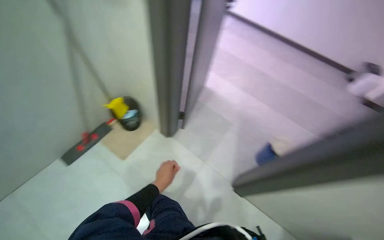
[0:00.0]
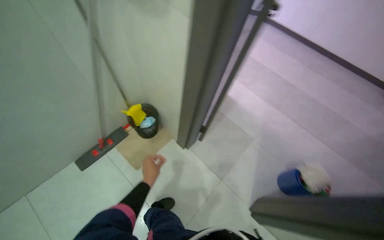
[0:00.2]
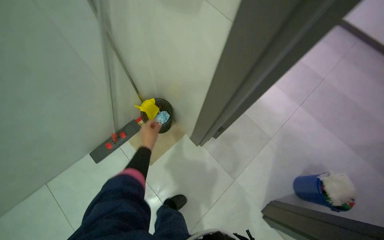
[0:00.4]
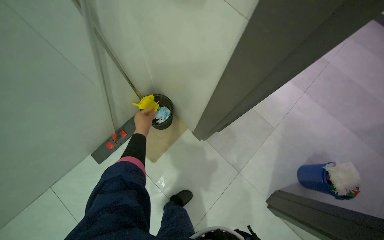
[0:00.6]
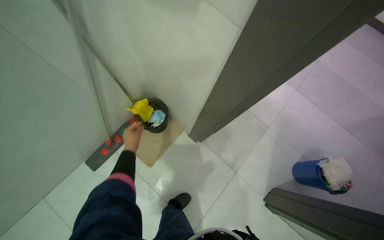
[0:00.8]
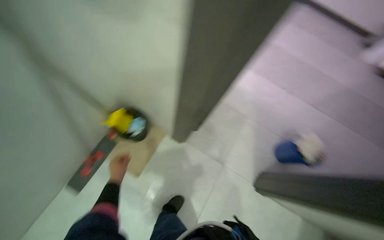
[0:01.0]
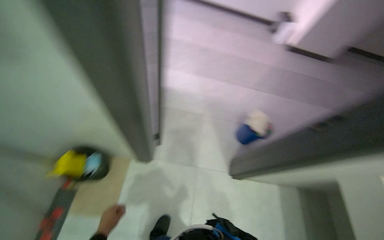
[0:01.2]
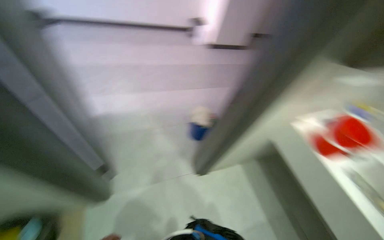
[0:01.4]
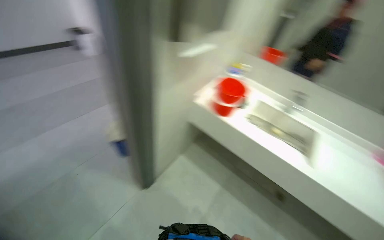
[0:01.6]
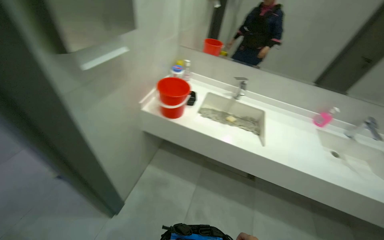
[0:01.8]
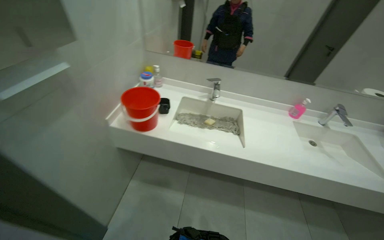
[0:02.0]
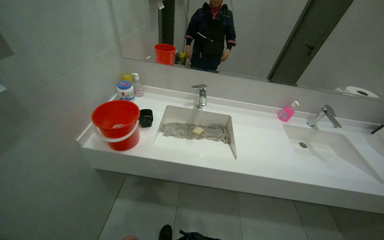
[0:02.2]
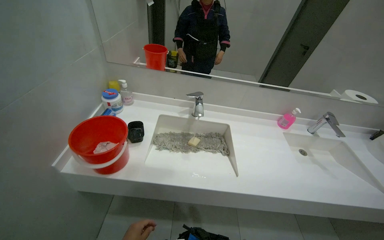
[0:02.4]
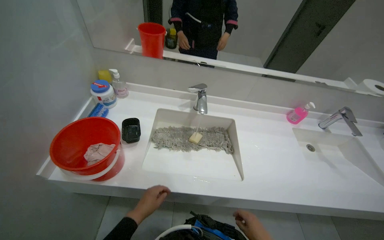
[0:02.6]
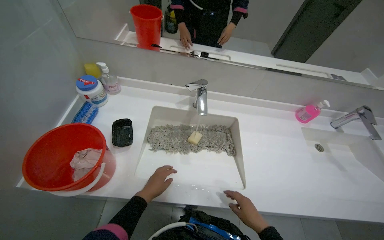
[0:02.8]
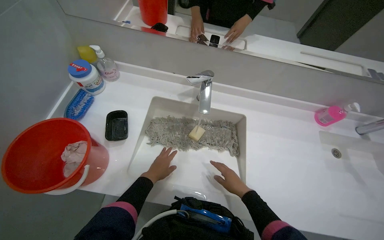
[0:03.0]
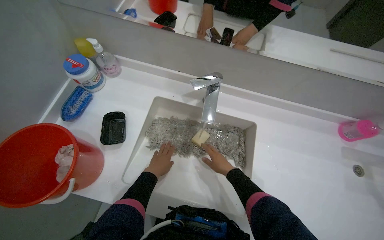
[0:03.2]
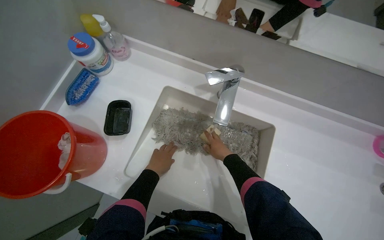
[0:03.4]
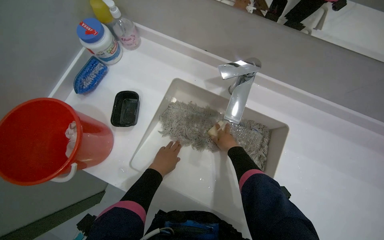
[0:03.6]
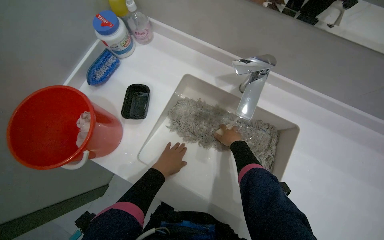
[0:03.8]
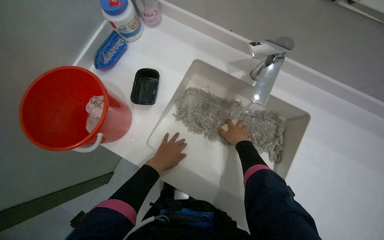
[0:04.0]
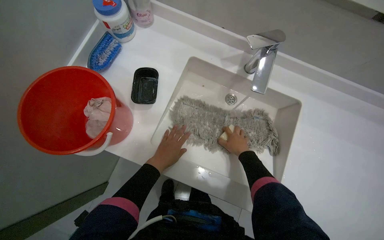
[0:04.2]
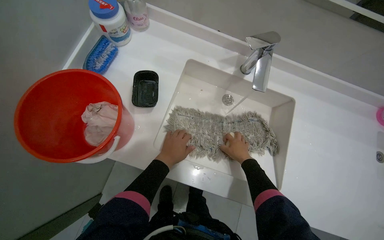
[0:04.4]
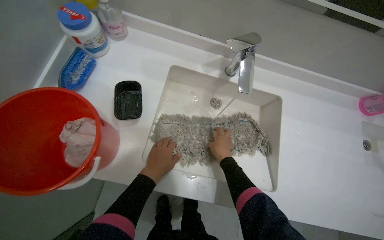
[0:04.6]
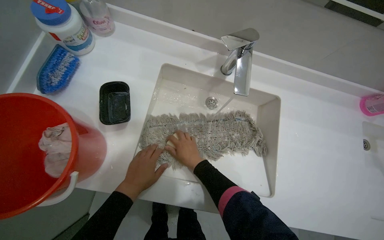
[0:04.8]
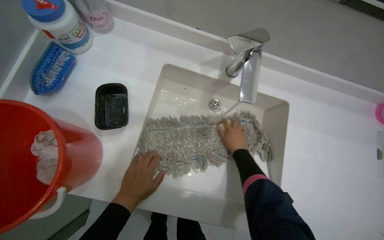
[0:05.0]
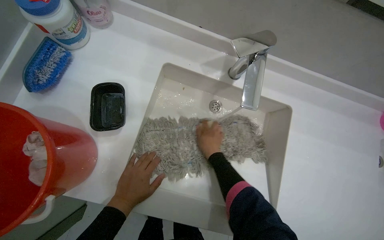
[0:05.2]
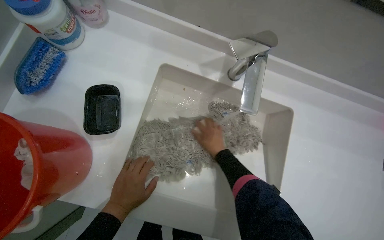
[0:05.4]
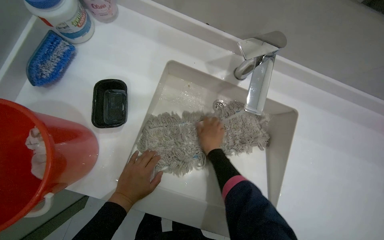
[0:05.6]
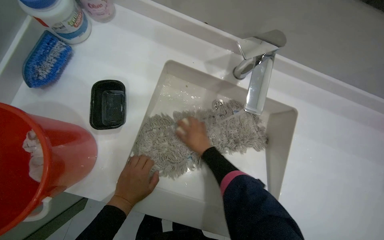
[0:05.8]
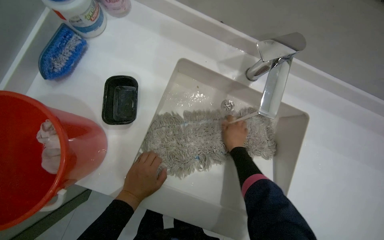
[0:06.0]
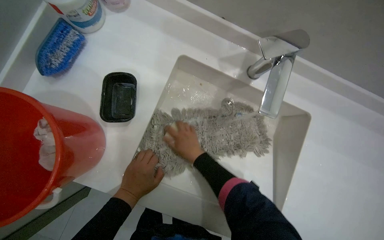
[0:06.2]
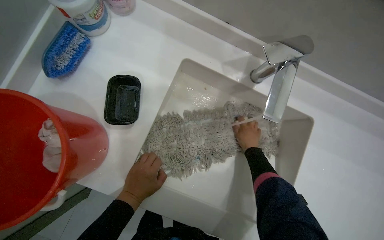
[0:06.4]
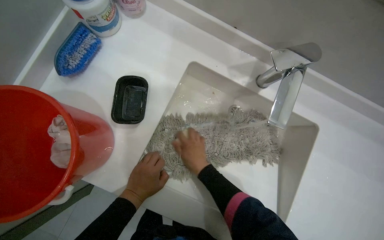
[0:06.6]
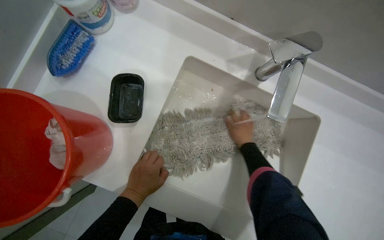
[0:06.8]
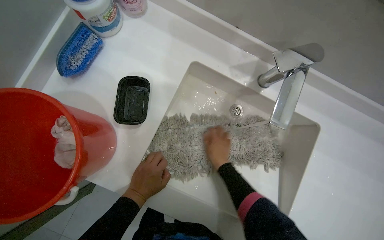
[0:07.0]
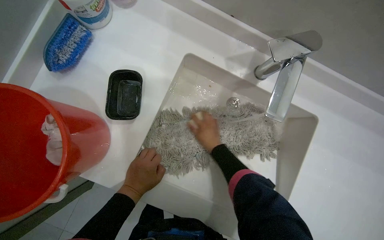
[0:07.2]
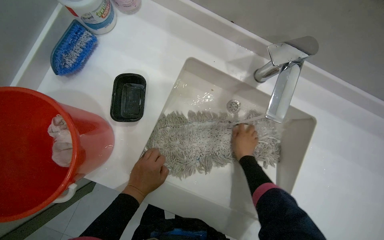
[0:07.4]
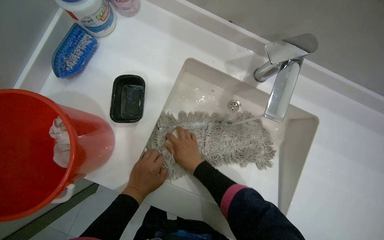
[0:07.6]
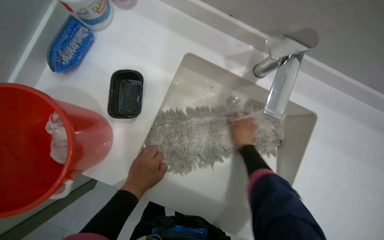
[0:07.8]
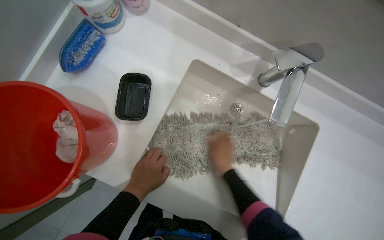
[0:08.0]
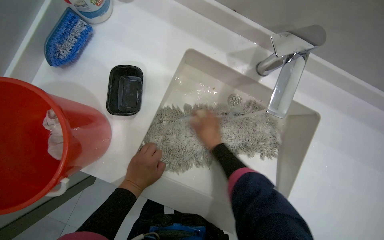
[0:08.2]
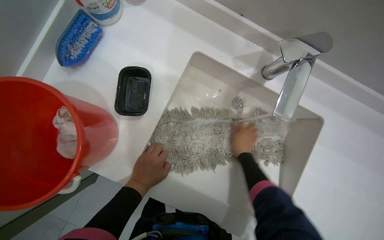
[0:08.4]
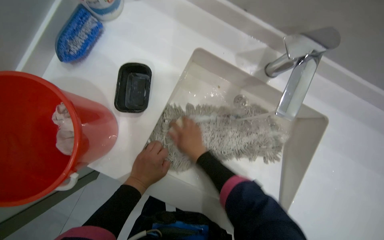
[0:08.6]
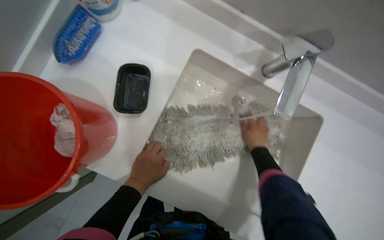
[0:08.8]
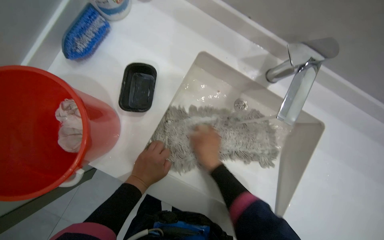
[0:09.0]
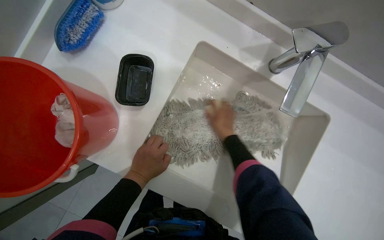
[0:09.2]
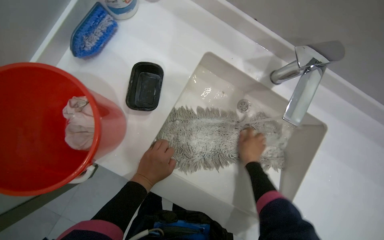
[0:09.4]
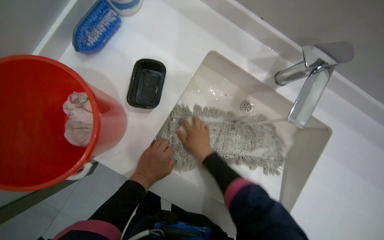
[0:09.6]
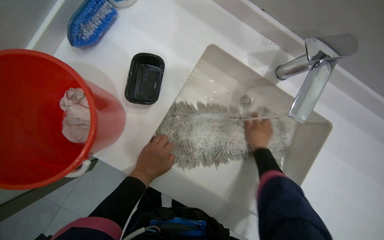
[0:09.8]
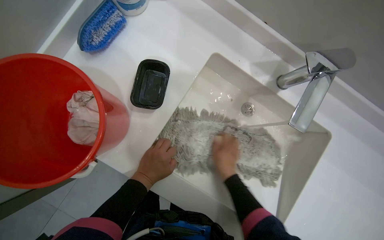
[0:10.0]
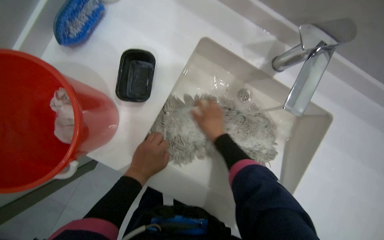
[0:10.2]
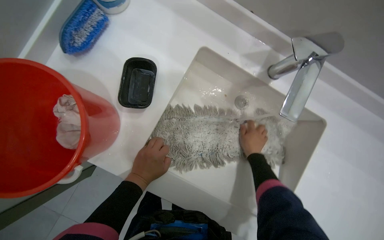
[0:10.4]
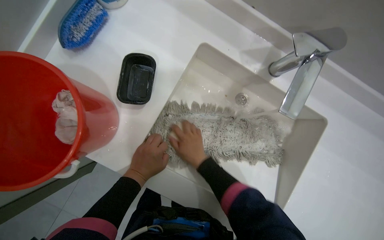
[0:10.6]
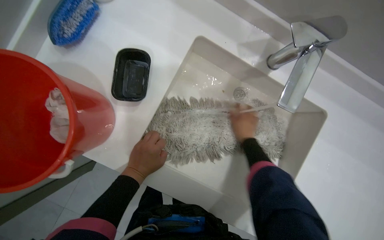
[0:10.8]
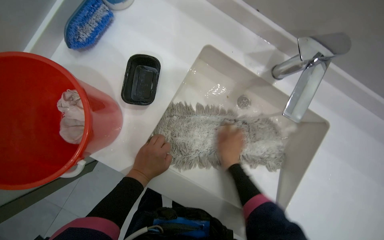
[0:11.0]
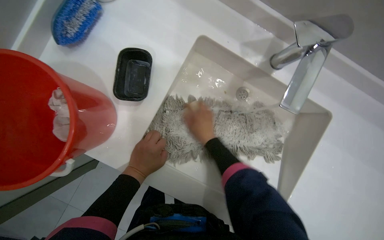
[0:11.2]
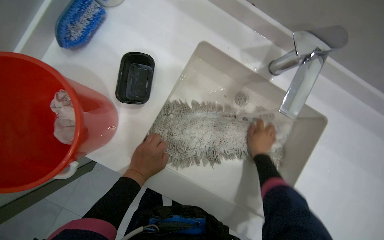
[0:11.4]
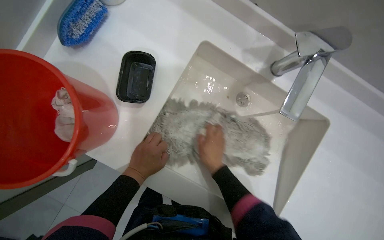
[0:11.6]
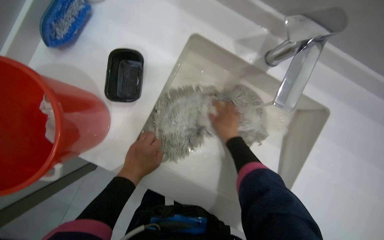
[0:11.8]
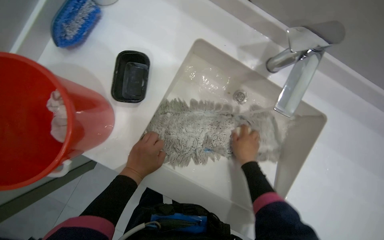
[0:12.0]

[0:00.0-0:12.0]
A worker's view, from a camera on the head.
Job: preparing cleaning supplies.
The whole recording: Washing mop head in sink. The worker rinses the mop head, then scrubs it with soap and a brush, and finally rinses it again in the sink.
0:00.0 to 0:01.6: The head turns to the right by some 80 degrees.
0:01.6 to 0:03.0: The camera travels some 90 cm. The view tips downward by about 20 degrees.
0:03.0 to 0:04.4: The wearer looks roughly 15 degrees further downward. The right hand heads up the picture, covering about 10 cm.
0:04.4 to 0:06.0: The right hand moves left and right over some 20 cm, changing direction 3 times.
0:06.0 to 0:07.6: The right hand goes left and right, some 20 cm each way, reversing 6 times.
0:07.6 to 0:09.0: The right hand reaches about 20 cm to the right, then returns.
0:09.0 to 0:10.4: The right hand swings left and right, approximately 20 cm each way, with 4 reversals.
0:10.4 to 0:12.0: The right hand goes left and right, about 20 cm each way, reversing 5 times.

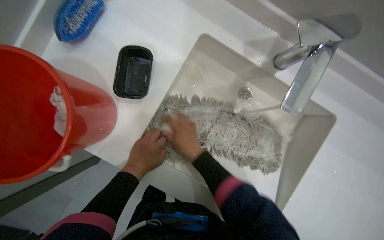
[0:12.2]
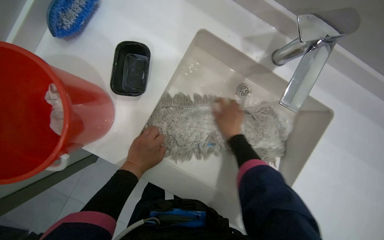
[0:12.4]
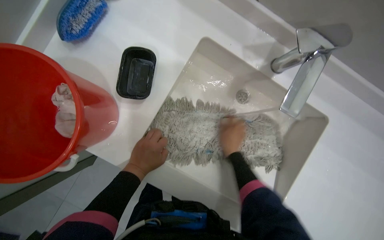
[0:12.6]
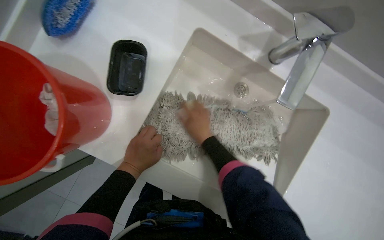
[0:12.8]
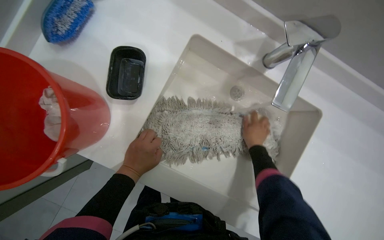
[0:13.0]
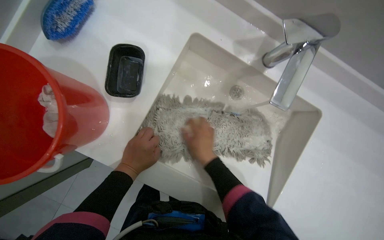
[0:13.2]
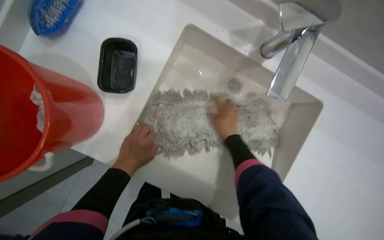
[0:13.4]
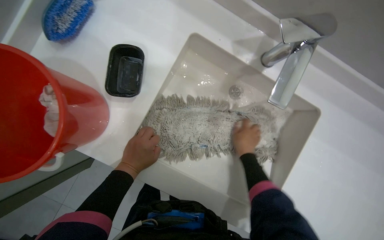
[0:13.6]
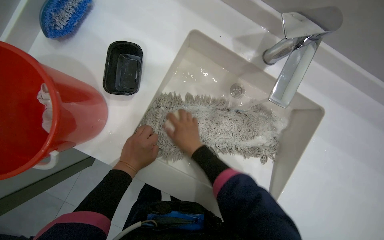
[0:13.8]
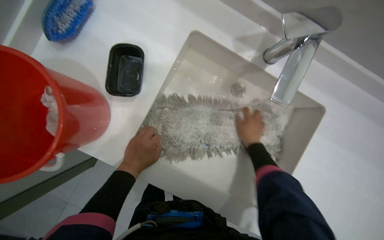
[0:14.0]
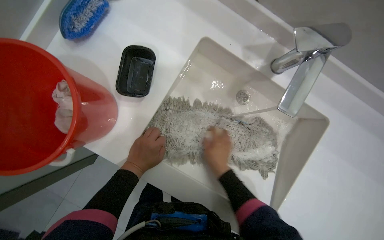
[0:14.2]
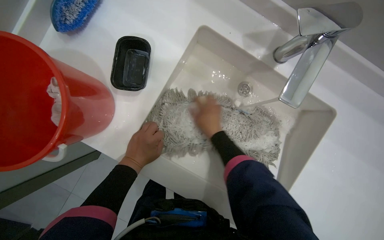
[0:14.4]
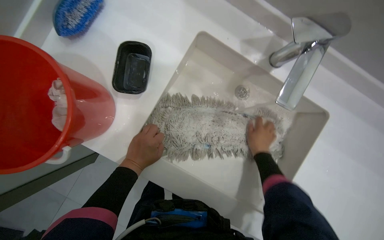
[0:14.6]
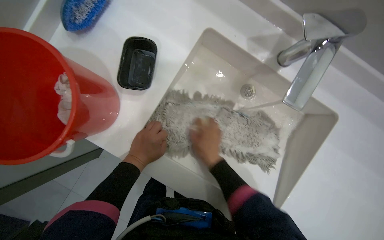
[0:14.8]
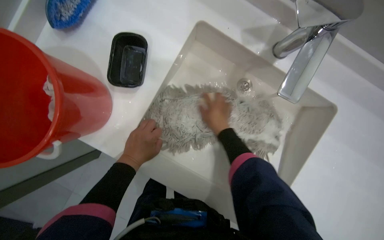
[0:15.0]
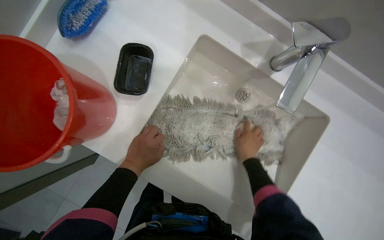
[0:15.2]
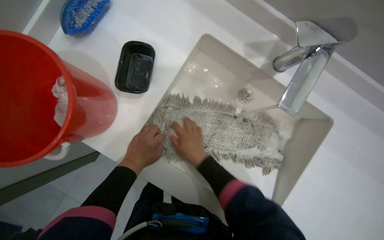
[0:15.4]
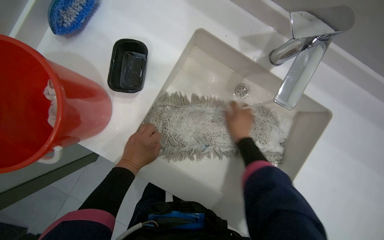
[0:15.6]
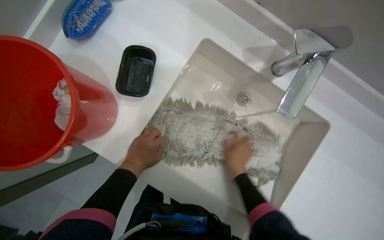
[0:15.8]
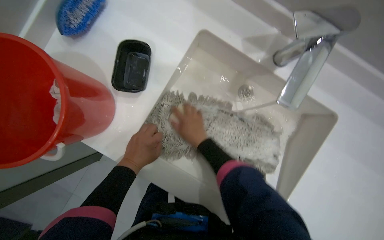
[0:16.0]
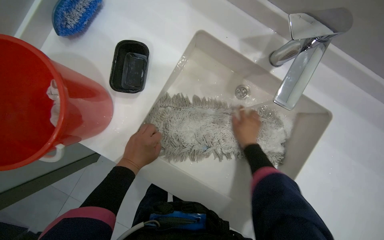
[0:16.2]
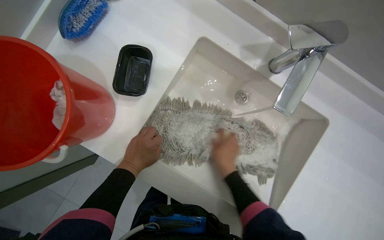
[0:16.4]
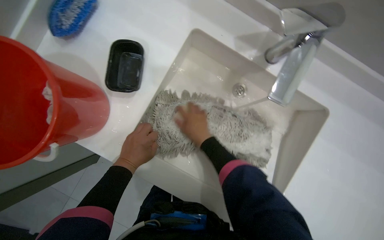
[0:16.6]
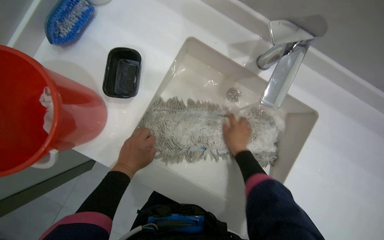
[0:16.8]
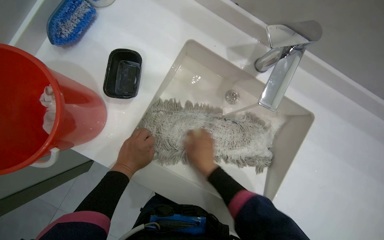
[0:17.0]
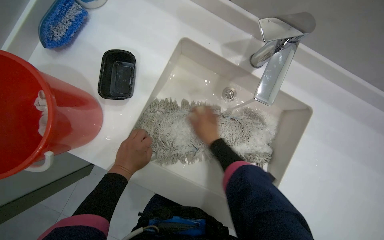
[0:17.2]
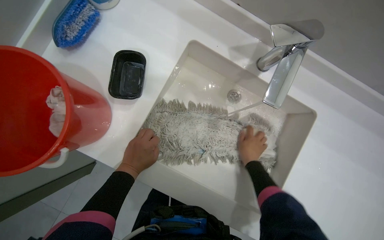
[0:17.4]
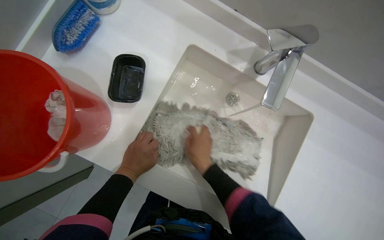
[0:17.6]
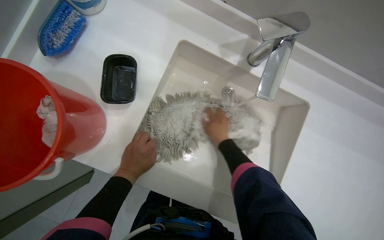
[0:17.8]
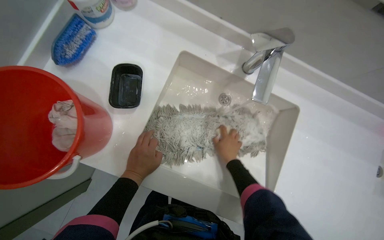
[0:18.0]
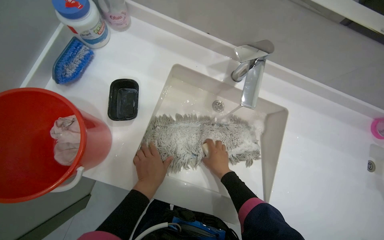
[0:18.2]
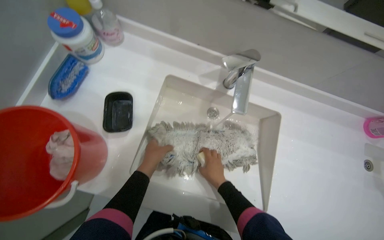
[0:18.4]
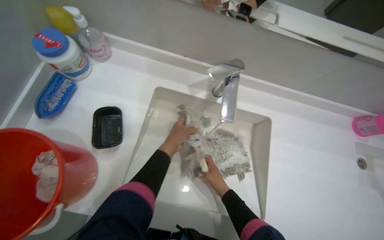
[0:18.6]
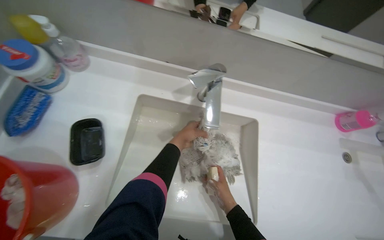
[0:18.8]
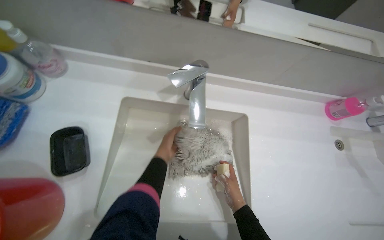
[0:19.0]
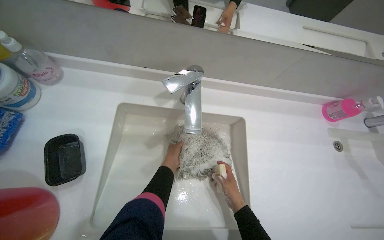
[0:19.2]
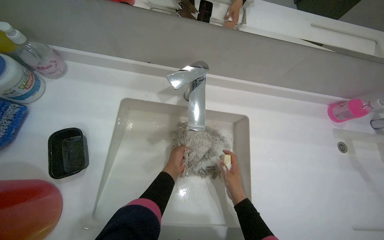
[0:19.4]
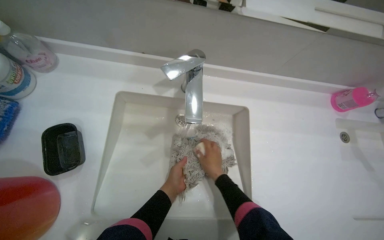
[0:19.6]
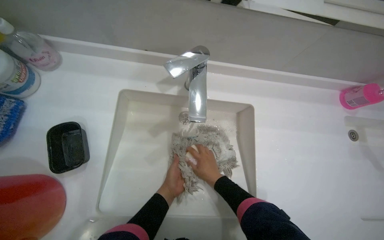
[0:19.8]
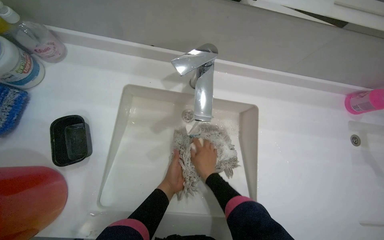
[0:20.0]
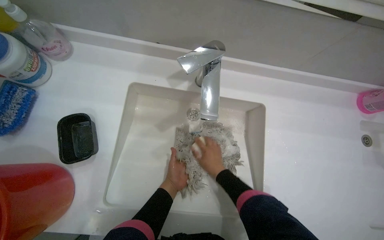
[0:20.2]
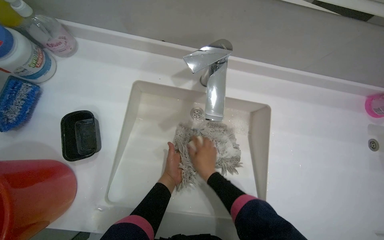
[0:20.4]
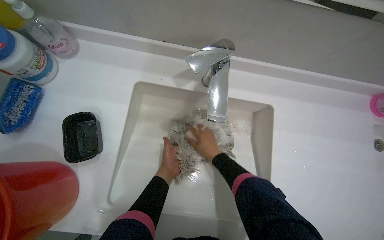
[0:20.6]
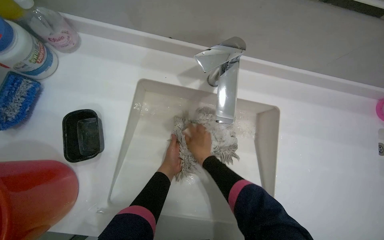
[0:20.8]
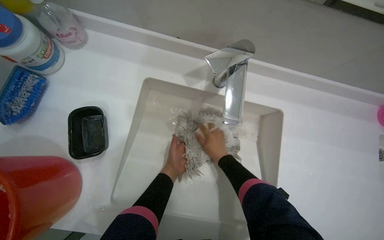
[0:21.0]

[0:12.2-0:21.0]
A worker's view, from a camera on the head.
Job: preparing cleaning supplies.
The whole recording: Washing mop head in sink. The worker rinses the mop head, then scrubs it with soap and a brush, and finally rinses it again in the sink.
0:12.2 to 0:13.6: The right hand goes left and right, roughly 20 cm each way, reversing 4 times.
0:13.6 to 0:15.2: The right hand moves left and right over some 20 cm, changing direction 5 times.
0:15.2 to 0:16.6: The right hand goes left and right, roughly 20 cm each way, reversing 4 times.
0:16.6 to 0:18.0: The right hand goes left and right, approximately 20 cm each way, reversing 4 times.
0:18.0 to 0:19.6: The left hand is displaced to the right and farther from the camera by some 20 cm.
